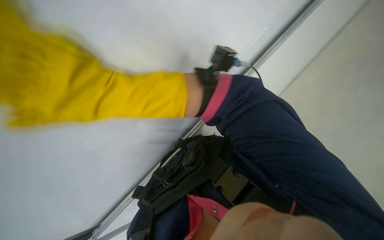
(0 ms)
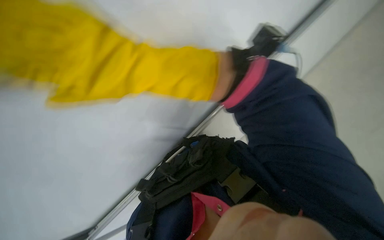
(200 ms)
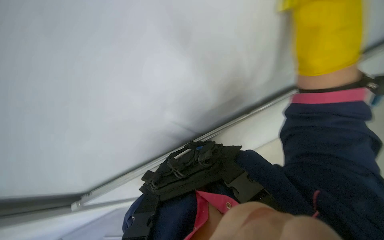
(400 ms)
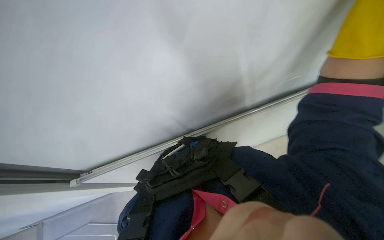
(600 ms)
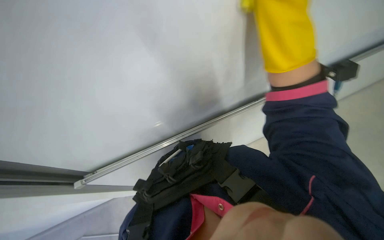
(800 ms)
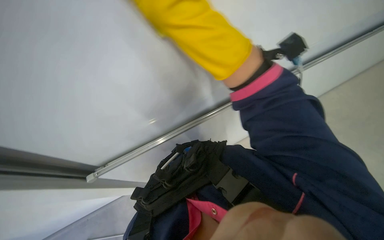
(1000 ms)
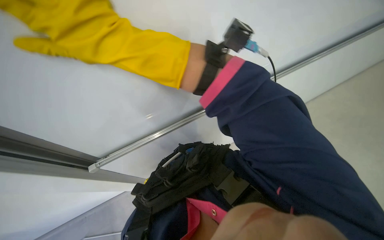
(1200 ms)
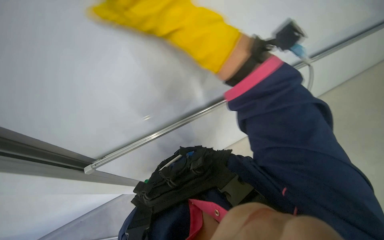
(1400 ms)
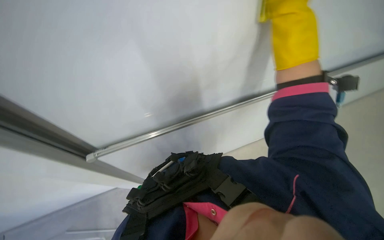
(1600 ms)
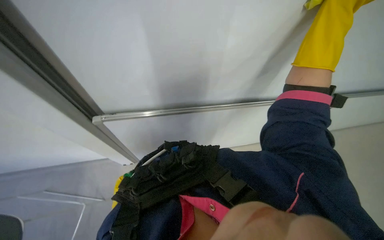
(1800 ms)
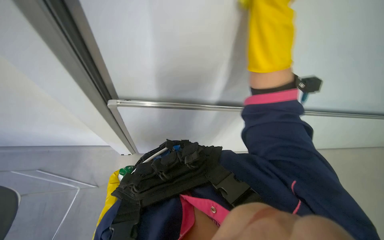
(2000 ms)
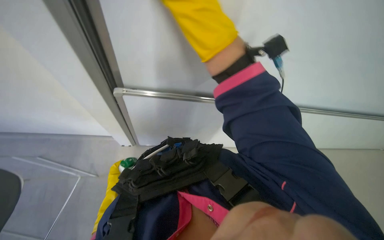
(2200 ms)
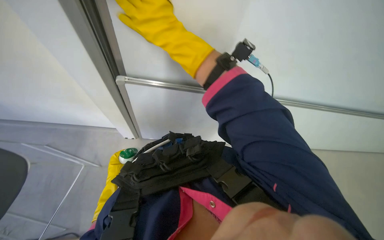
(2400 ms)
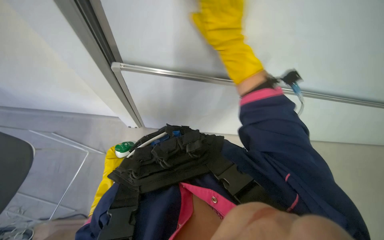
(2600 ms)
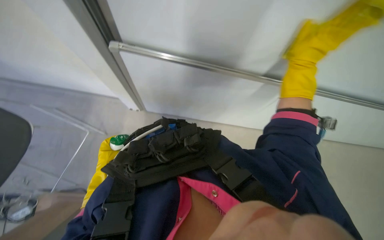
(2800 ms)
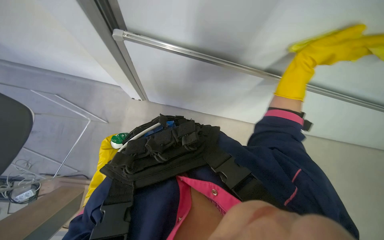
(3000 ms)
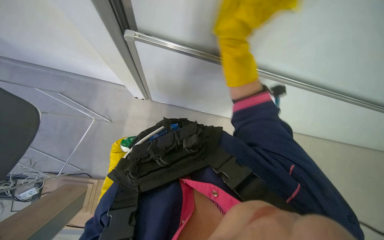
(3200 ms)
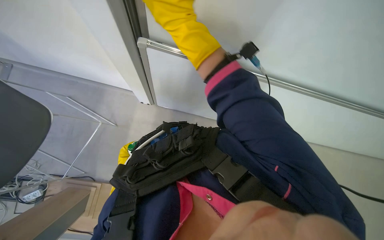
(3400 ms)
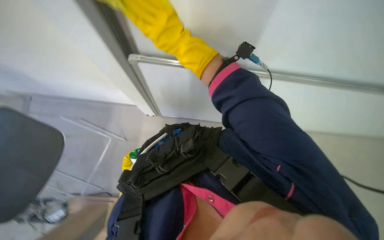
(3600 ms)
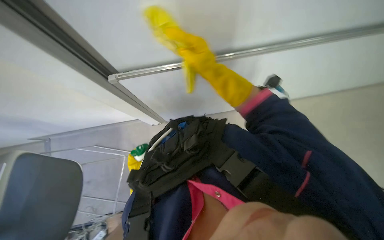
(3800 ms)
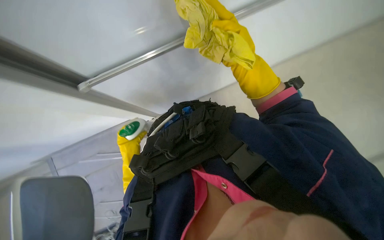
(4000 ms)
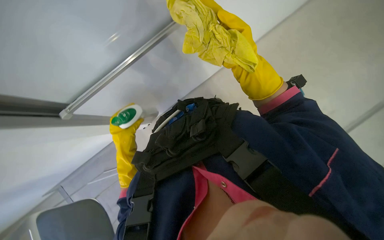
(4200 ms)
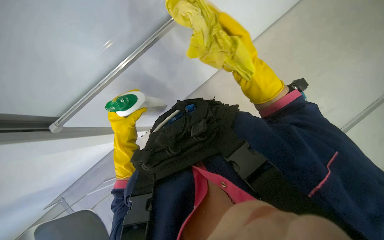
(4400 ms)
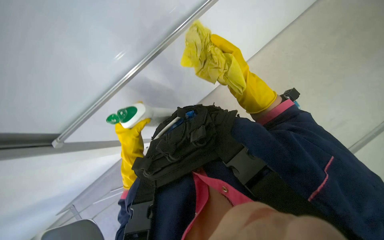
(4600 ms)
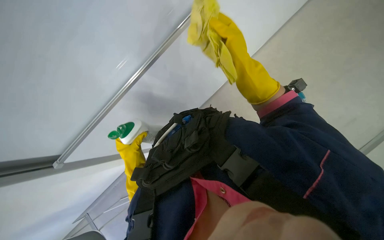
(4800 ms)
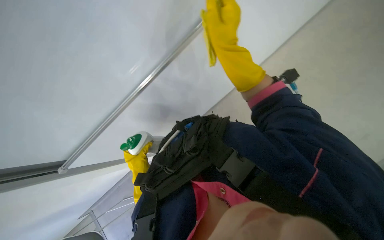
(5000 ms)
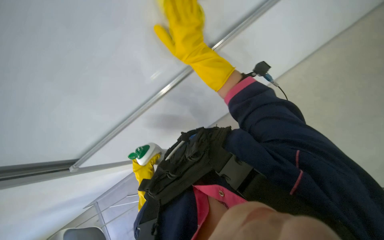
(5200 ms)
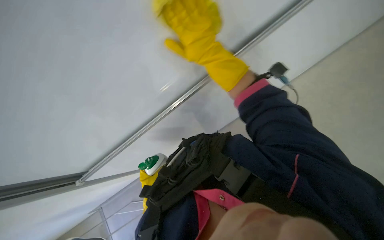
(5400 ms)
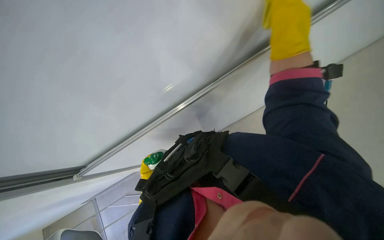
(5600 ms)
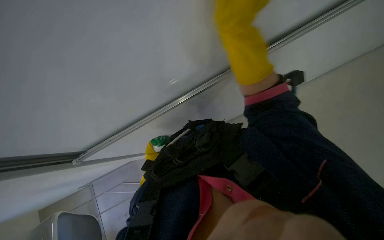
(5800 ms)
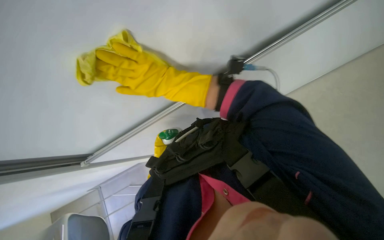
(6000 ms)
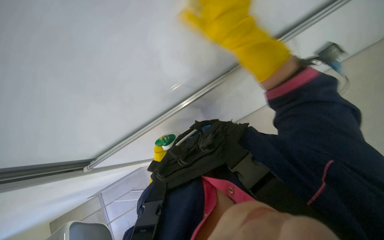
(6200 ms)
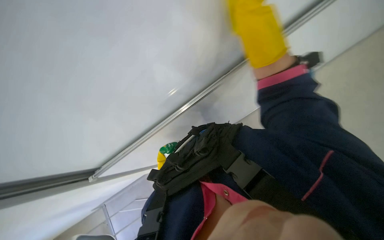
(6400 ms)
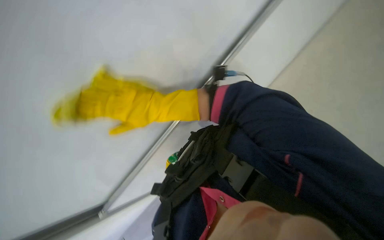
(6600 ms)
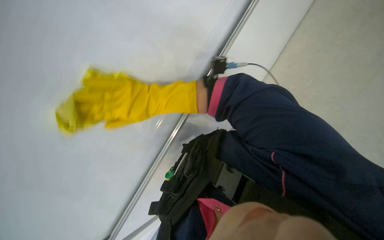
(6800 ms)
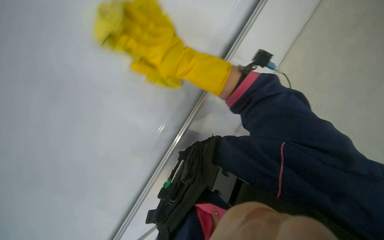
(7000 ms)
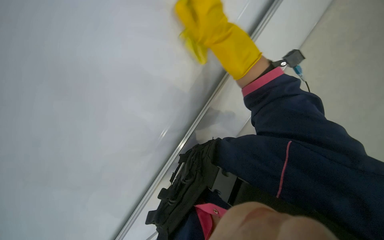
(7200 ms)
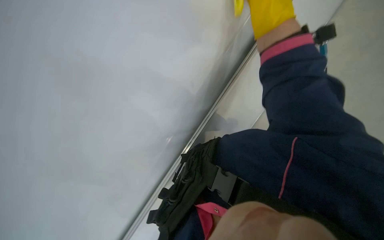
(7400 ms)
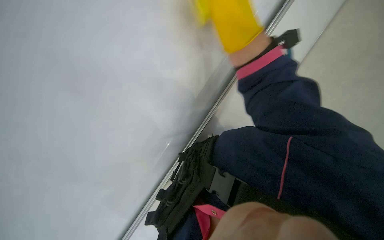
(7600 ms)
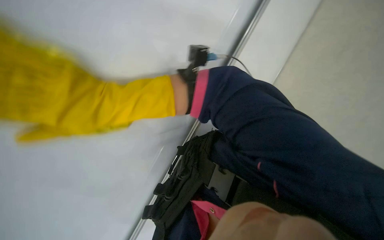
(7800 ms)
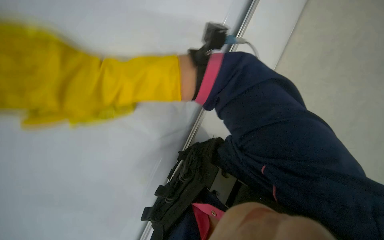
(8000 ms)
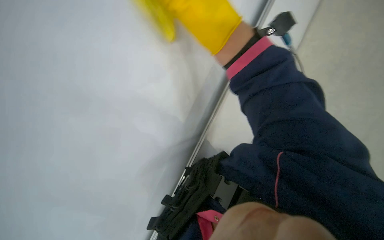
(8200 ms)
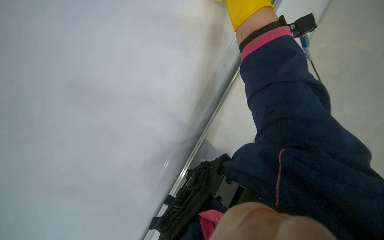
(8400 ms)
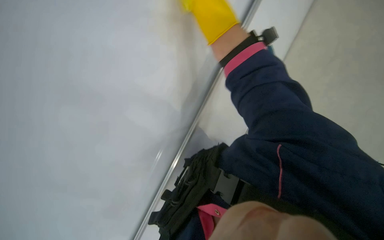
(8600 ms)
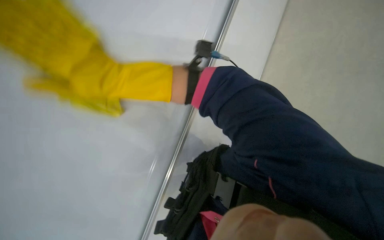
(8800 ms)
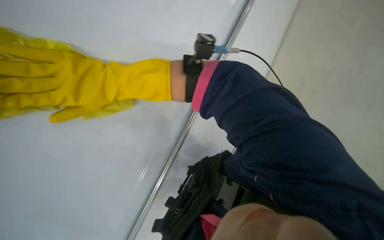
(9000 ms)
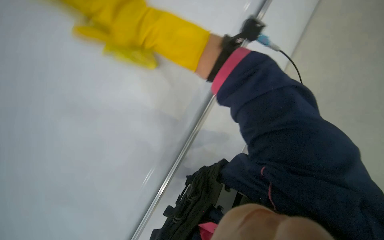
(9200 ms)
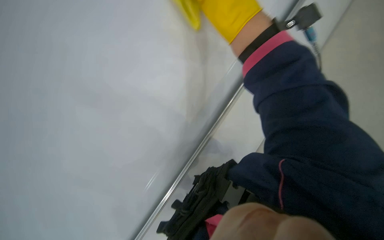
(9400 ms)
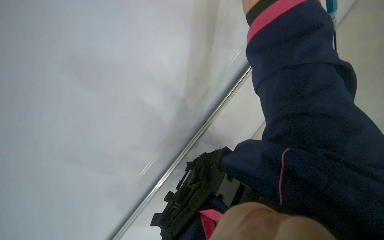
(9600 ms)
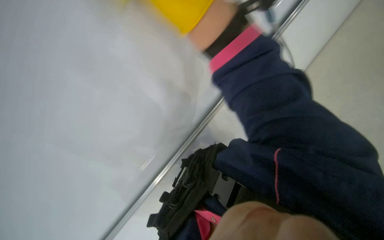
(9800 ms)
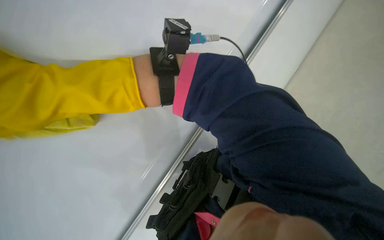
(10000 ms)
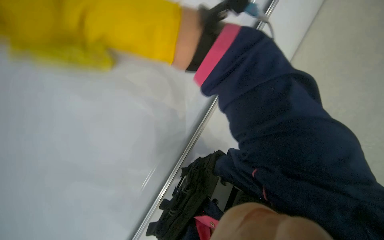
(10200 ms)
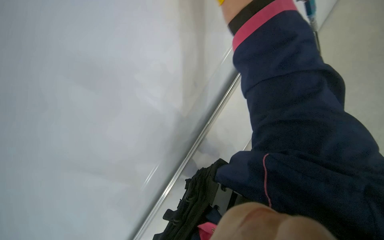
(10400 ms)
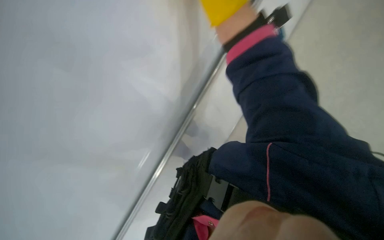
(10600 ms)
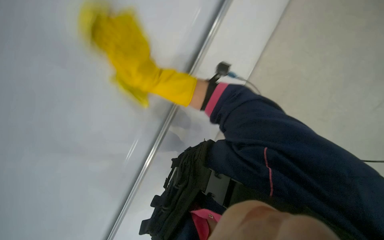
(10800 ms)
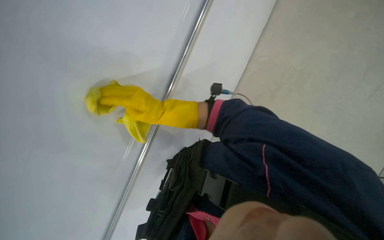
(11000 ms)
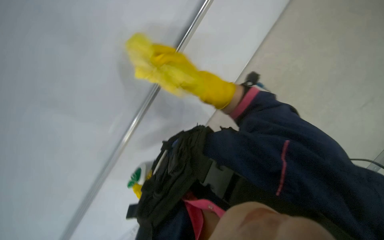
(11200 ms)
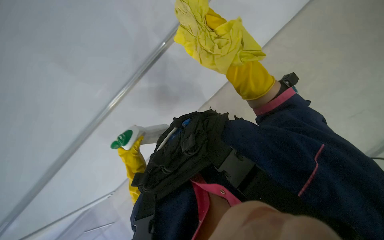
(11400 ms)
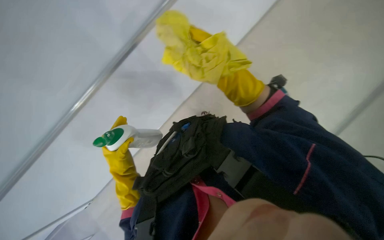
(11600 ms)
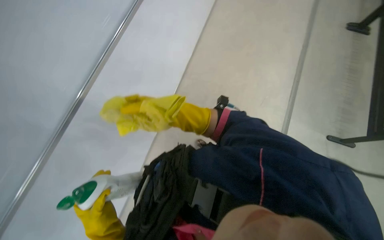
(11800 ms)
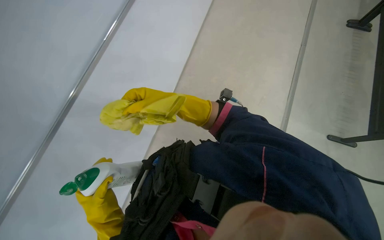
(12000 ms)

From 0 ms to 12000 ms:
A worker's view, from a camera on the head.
Job: wiping surfaces.
The whole recording: Wiping whiteboard. The worker wipes the white board with a yellow cleaning cloth.
From 1600 ms to 3000 ms: The camera pitches downward, by about 15 degrees.
From 3000 ms to 4400 ms: The camera is aimed approximately 15 degrees further to the left. The right hand moves to the left and farther from the camera, about 25 cm.
From 4400 ms to 6000 ms: The right hand goes left and right, about 35 cm each way, reversing 2 times.
From 6000 ms to 7600 ms: The camera pitches upward, by roughly 20 degrees.
From 7600 ms to 9000 ms: The wearer looks approximately 20 degrees further upward.
From 10400 ms to 12000 ms: The view pans to the right by some 15 degrees.

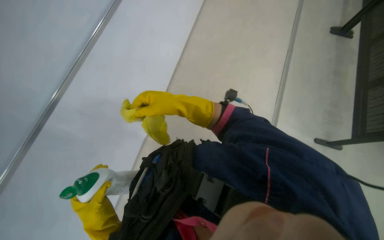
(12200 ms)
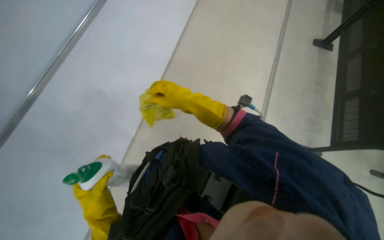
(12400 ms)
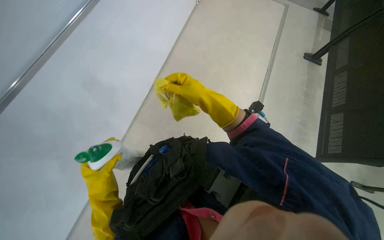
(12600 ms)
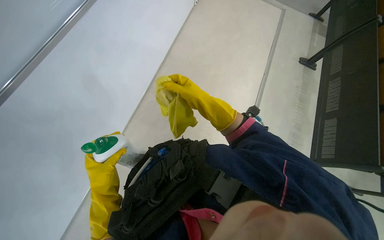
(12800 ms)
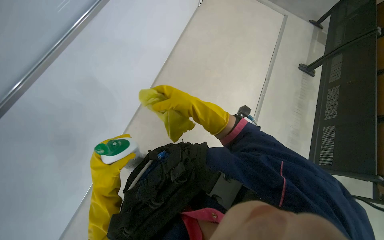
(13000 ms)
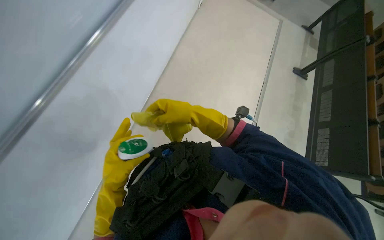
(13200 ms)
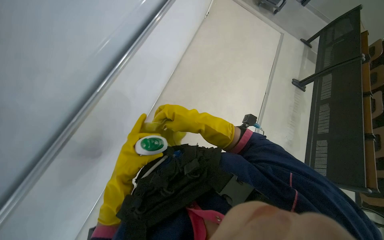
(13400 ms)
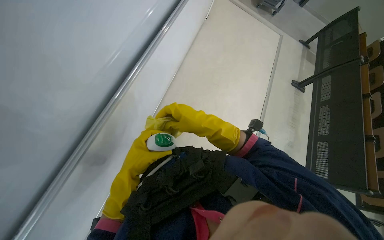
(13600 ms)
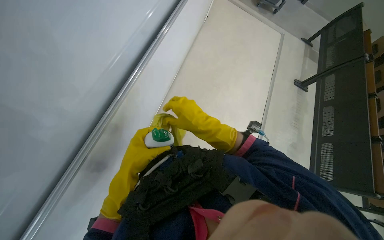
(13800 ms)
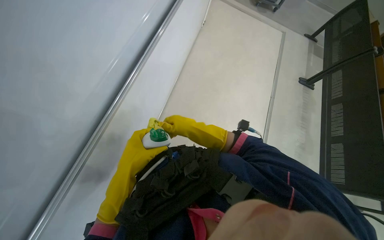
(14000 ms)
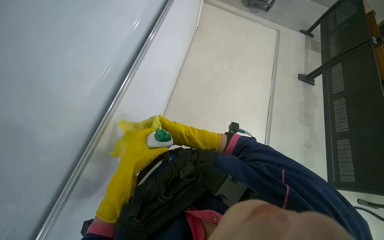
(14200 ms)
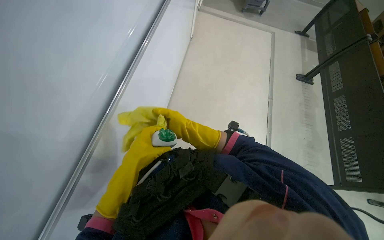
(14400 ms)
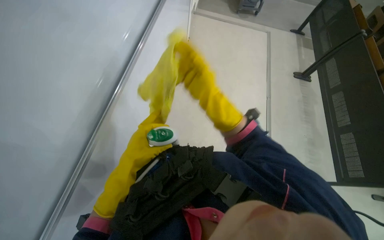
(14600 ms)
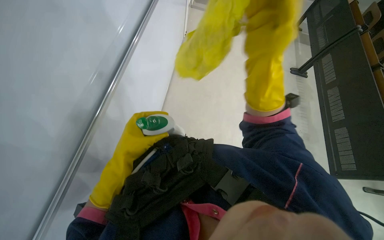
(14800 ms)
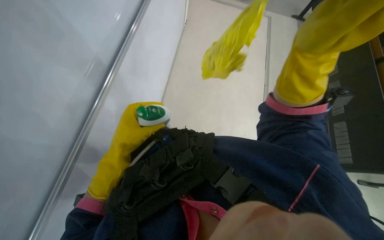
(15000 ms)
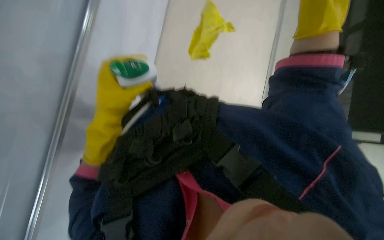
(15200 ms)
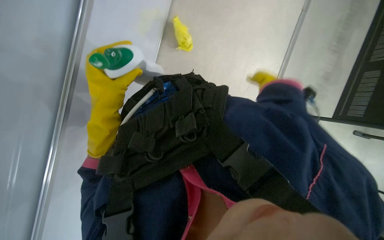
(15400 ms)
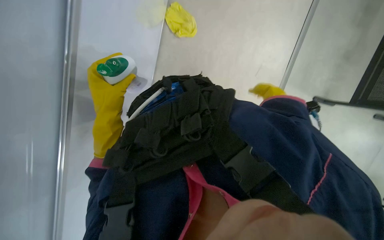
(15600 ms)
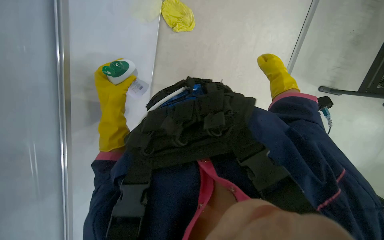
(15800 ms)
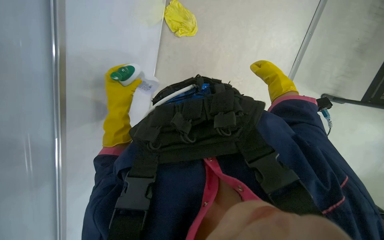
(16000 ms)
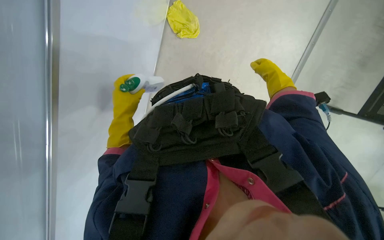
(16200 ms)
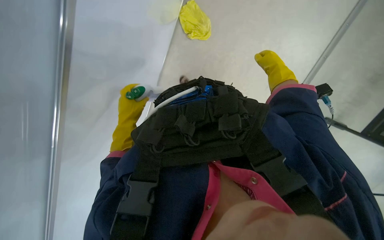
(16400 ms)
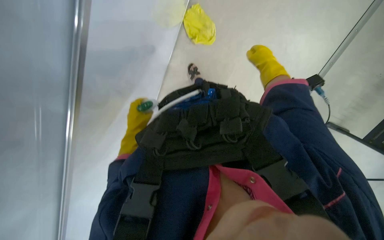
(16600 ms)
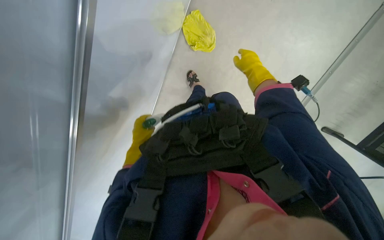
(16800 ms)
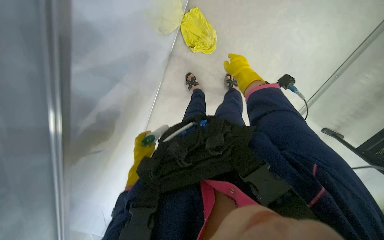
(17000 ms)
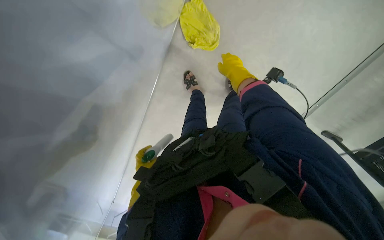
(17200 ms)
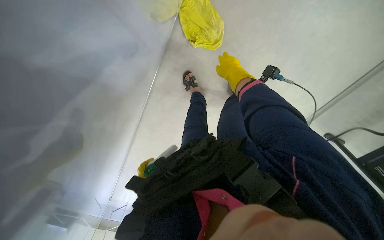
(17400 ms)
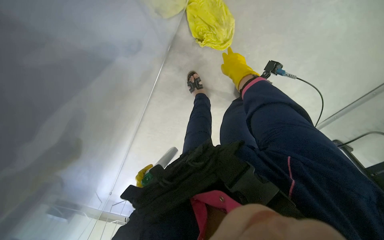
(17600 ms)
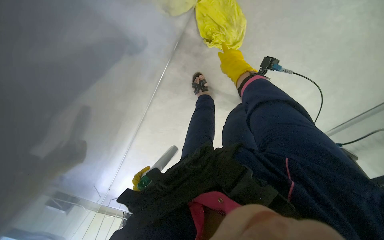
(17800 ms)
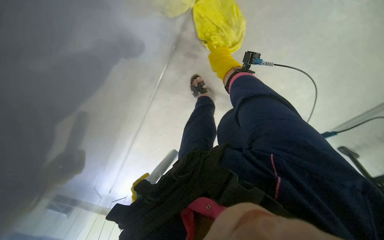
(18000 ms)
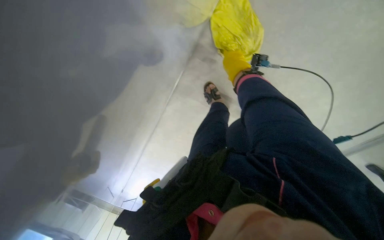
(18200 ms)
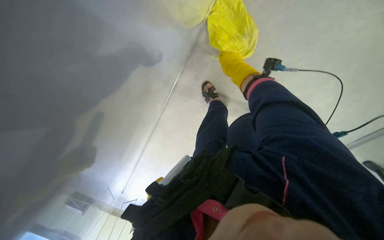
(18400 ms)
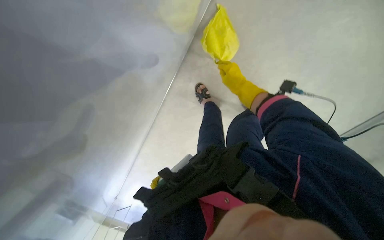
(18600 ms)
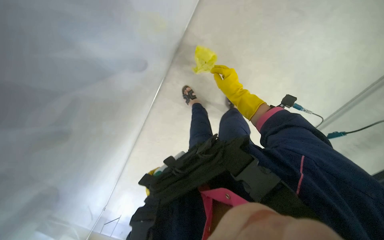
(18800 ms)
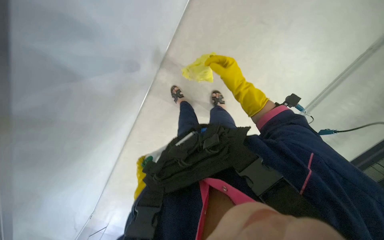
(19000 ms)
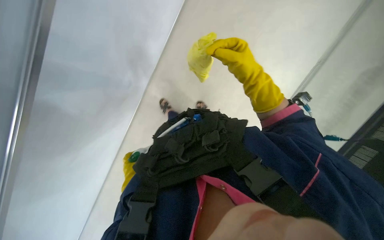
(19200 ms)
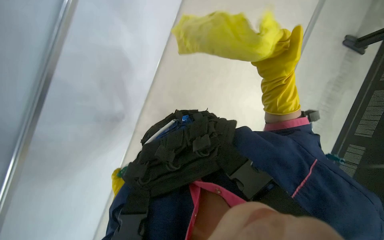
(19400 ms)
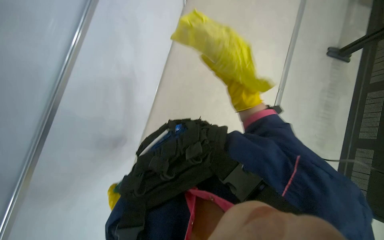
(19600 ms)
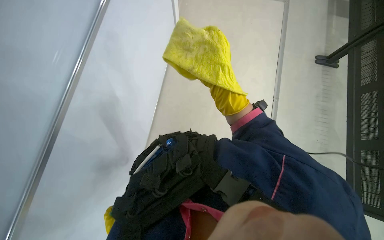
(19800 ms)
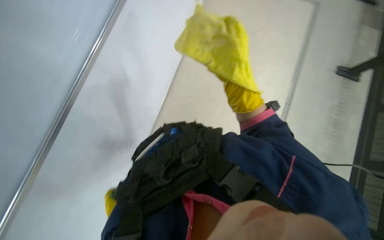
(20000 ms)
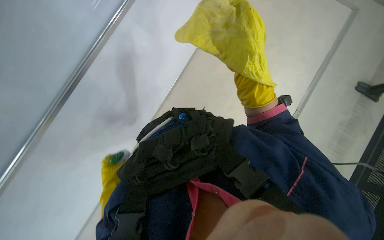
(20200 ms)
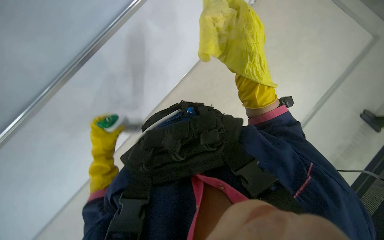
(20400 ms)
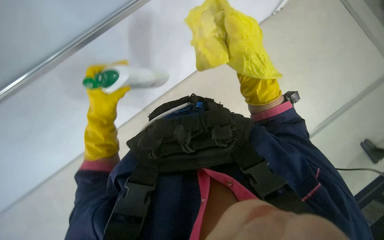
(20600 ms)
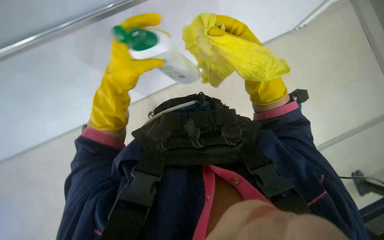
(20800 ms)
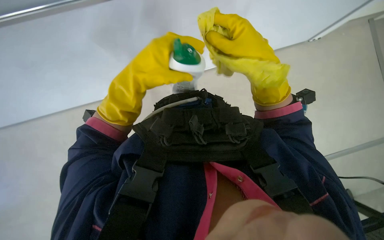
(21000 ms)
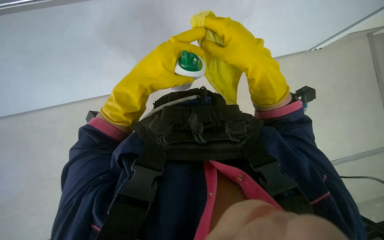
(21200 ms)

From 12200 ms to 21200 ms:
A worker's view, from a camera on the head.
Job: wiping surfaces.
The whole recording: Wiping whiteboard. The worker wipes the white board with a yellow cleaning cloth.
From 12200 ms to 13800 ms: The left hand heads up the picture, covering about 10 cm.
From 13800 ms to 15200 ms: The left hand goes roughly 10 cm up the picture.
From 15200 ms to 16600 ms: The left hand shifts roughly 20 cm farther from the camera.
From 16600 ms to 18200 ms: The camera pitches upward, by some 15 degrees.
From 18200 ms to 19800 ms: The camera is aimed approximately 30 degrees further to the right. The view tilts some 20 degrees upward.
From 19800 ms to 21200 ms: The right hand travels farther from the camera and back again, roughly 10 cm each way.
